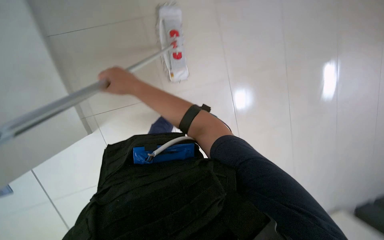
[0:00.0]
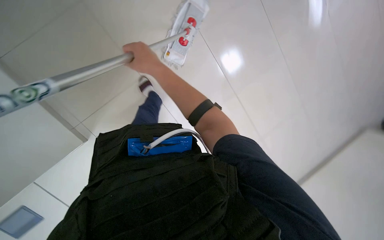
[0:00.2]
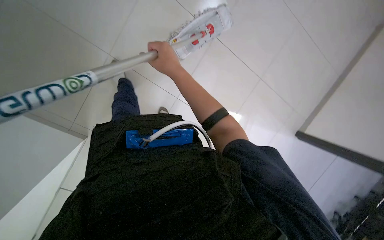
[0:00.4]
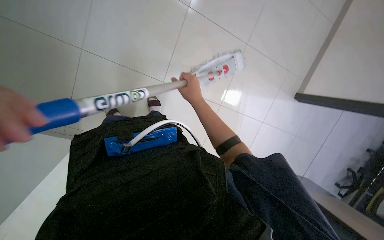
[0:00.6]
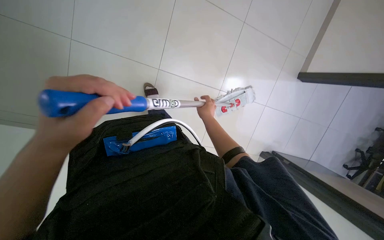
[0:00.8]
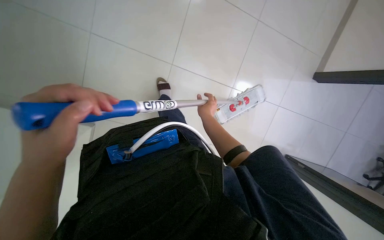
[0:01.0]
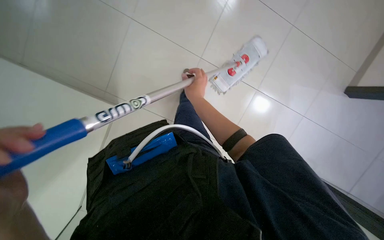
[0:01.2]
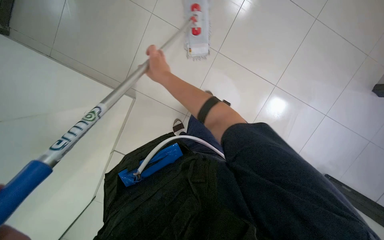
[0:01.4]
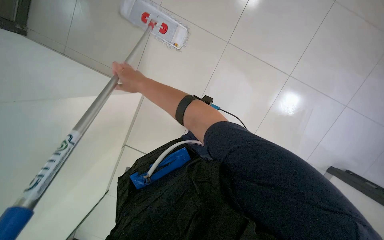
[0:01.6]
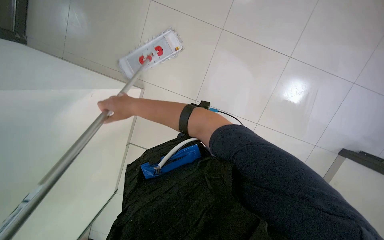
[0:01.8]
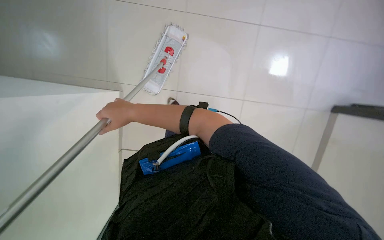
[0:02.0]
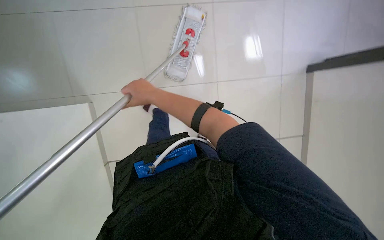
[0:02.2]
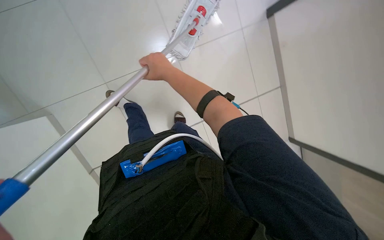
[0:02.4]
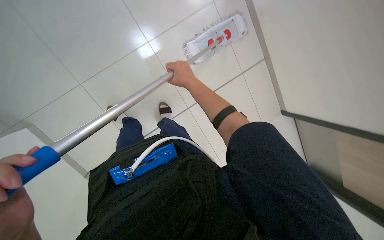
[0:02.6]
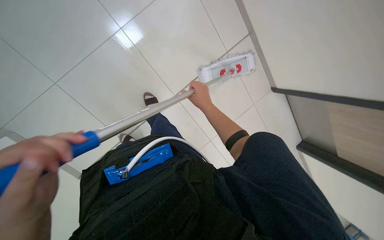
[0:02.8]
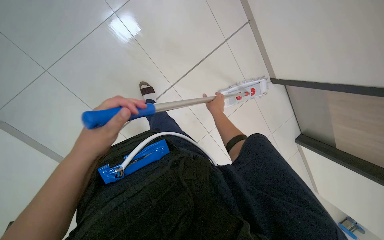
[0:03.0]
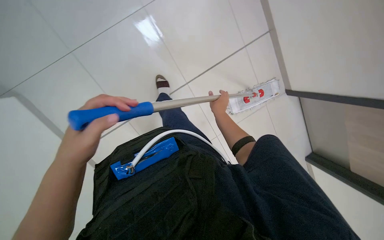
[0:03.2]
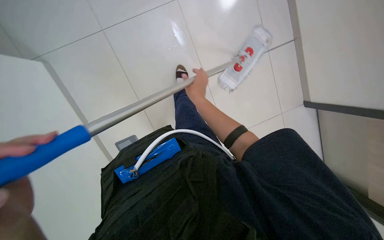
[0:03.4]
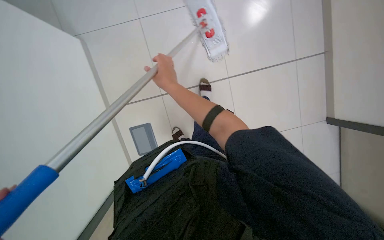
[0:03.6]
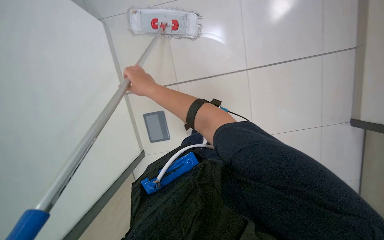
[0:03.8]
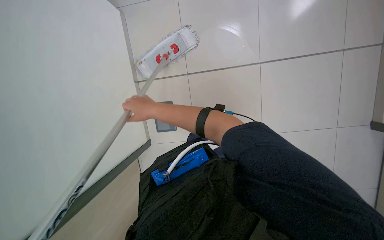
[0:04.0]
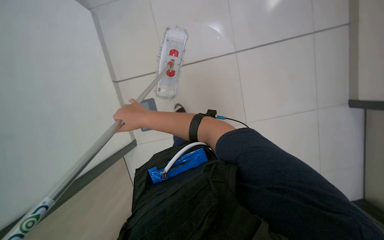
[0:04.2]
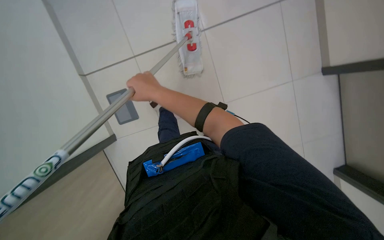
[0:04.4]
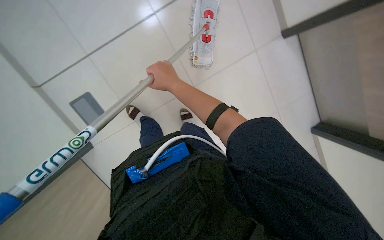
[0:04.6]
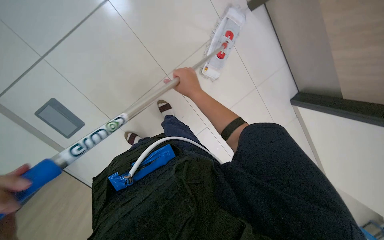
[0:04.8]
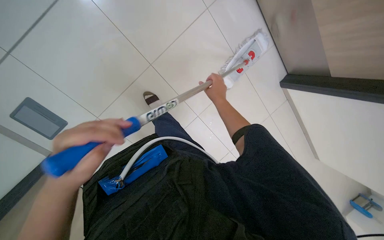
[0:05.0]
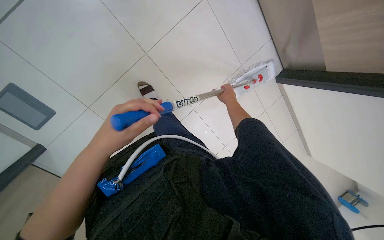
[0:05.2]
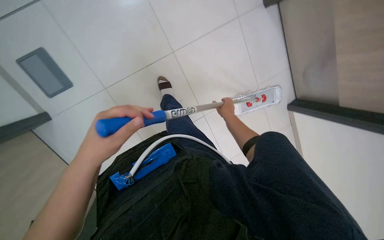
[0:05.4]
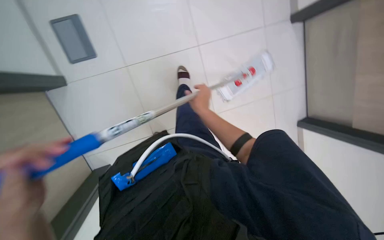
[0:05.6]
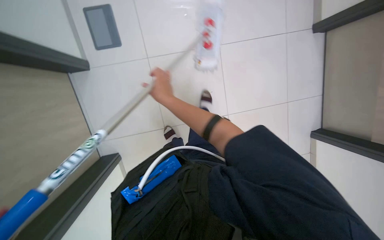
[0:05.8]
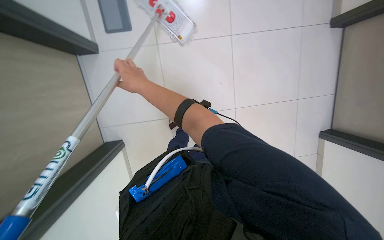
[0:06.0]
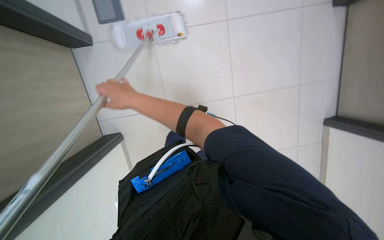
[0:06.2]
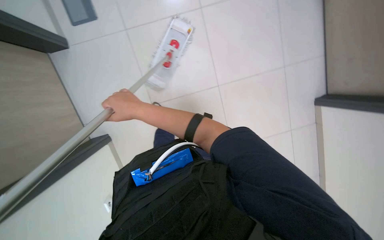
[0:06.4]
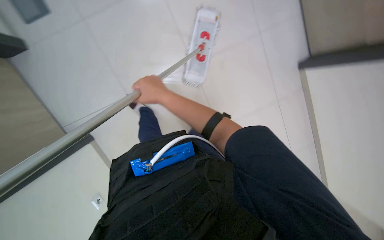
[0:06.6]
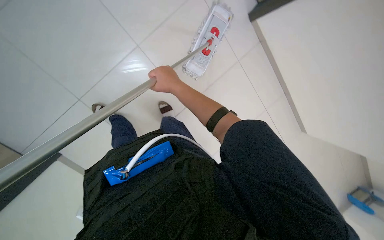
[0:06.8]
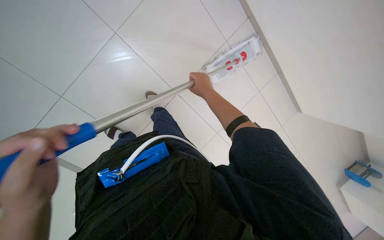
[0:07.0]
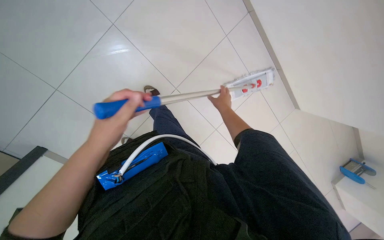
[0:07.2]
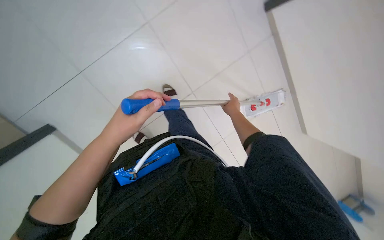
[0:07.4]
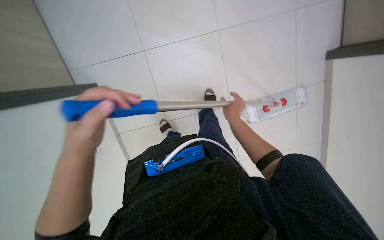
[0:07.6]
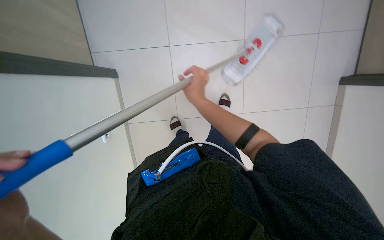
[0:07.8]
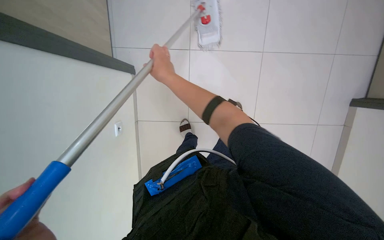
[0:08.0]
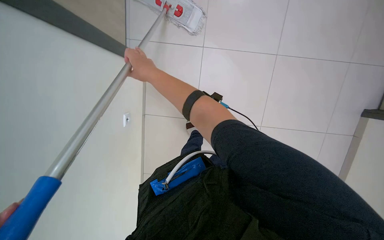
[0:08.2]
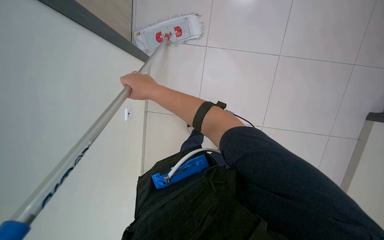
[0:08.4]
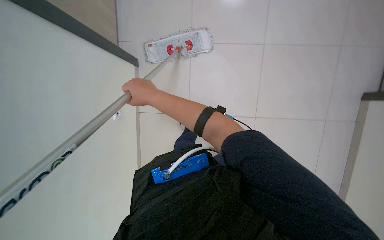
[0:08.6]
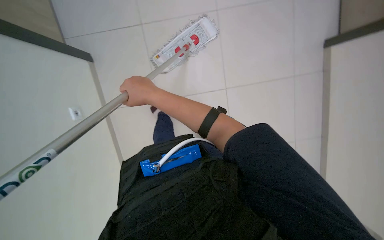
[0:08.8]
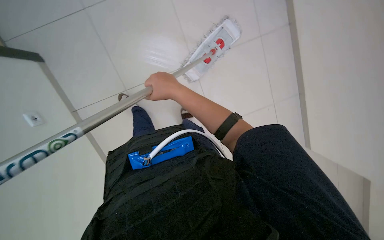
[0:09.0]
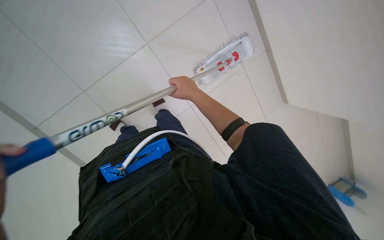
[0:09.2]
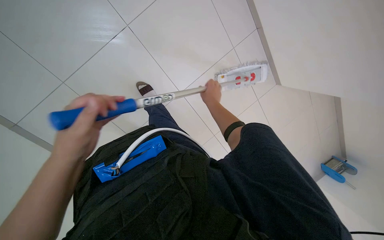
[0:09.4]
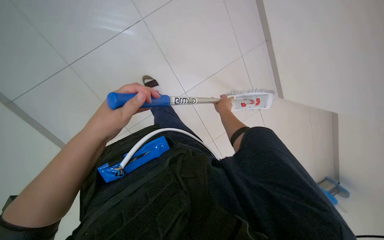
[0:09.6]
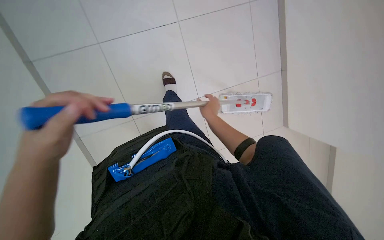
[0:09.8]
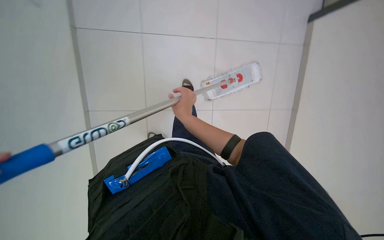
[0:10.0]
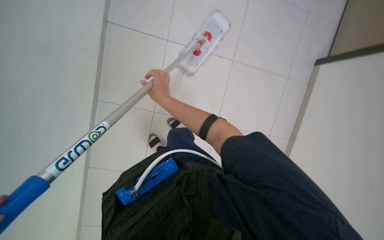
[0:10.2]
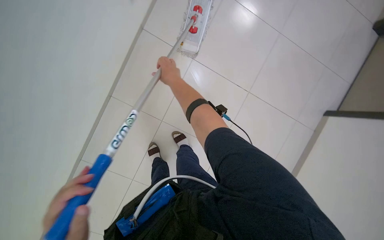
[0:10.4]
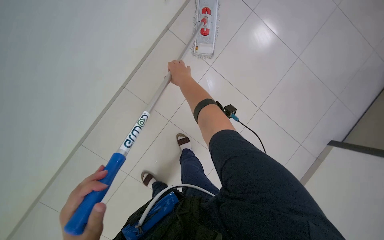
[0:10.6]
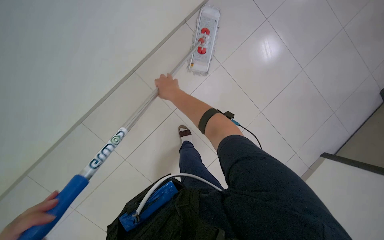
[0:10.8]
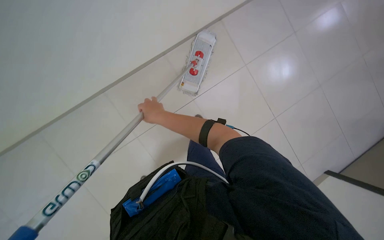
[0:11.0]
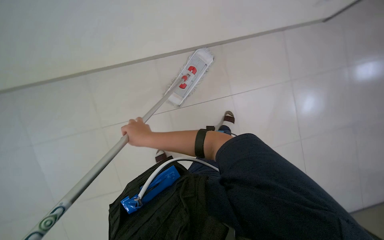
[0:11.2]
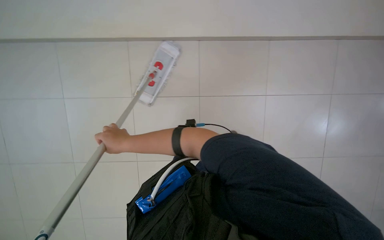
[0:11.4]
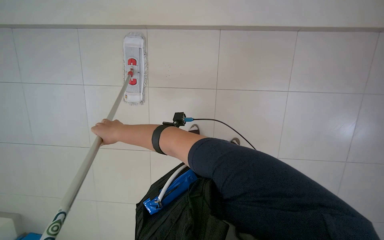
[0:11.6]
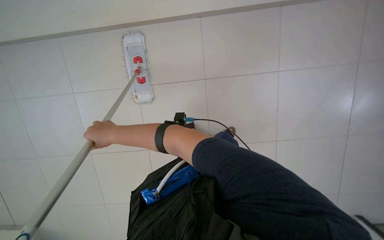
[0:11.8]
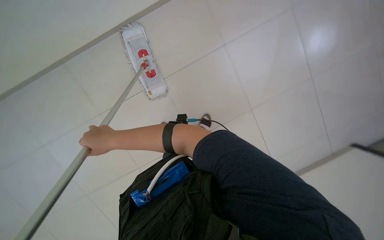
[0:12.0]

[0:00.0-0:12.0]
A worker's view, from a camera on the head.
Job: mopping floor.
The whole recording: Mopping tiled floor. The worker mops the tiled floor with a flat mop.
0:00.0 to 0:01.6: The view swings some 15 degrees to the left. The right hand reaches some 30 cm to the right, then returns.
0:01.6 to 0:03.0: The scene turns roughly 40 degrees counterclockwise in the picture.
0:09.0 to 0:10.4: The camera travels roughly 50 cm. The scene rotates clockwise by about 55 degrees.

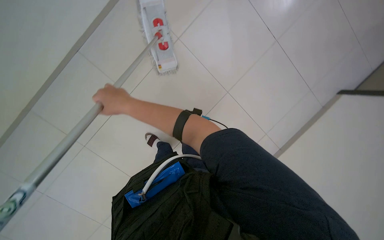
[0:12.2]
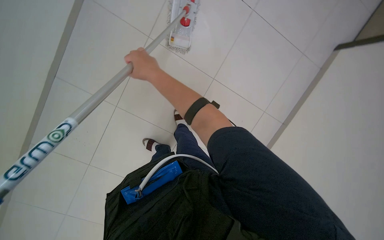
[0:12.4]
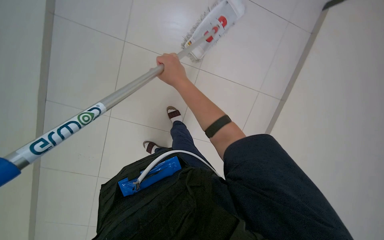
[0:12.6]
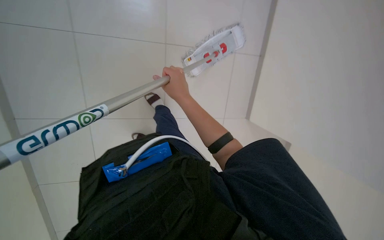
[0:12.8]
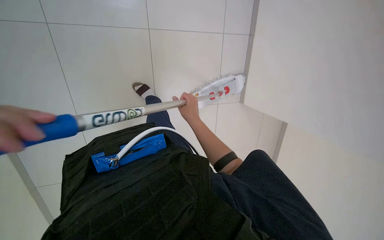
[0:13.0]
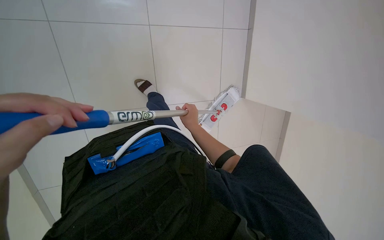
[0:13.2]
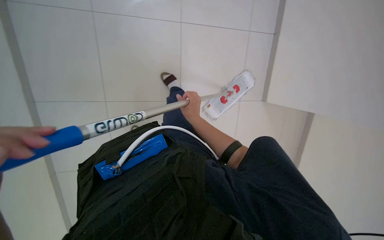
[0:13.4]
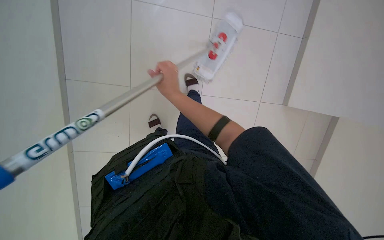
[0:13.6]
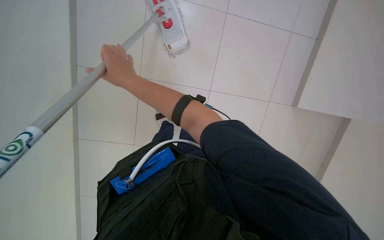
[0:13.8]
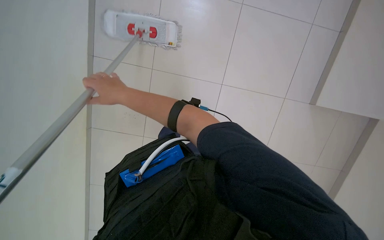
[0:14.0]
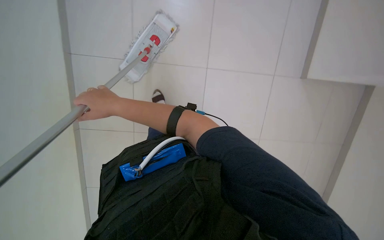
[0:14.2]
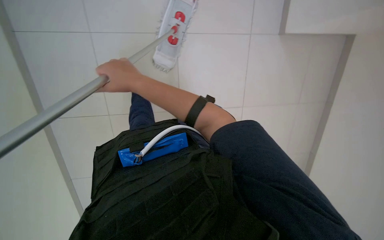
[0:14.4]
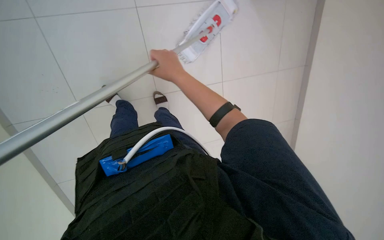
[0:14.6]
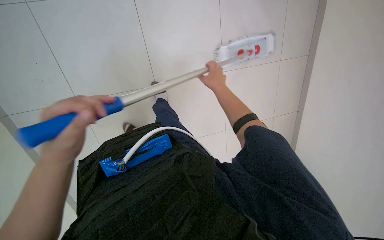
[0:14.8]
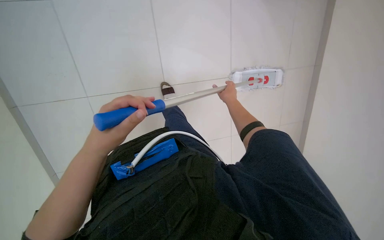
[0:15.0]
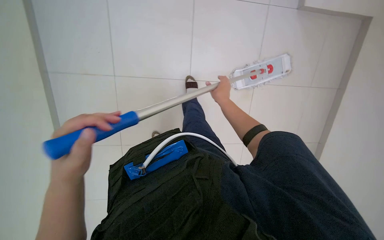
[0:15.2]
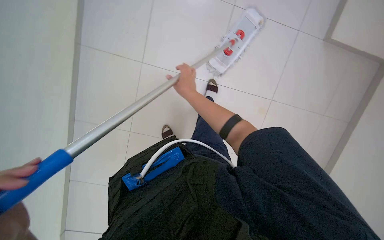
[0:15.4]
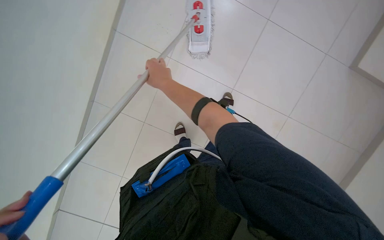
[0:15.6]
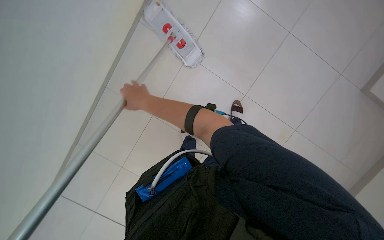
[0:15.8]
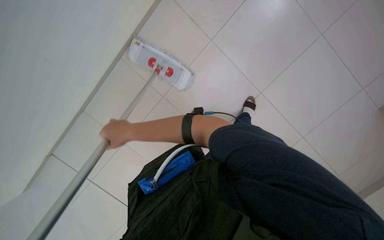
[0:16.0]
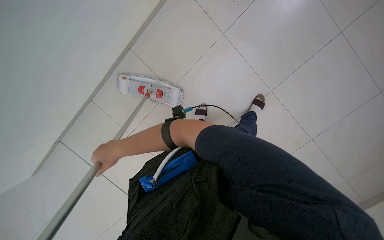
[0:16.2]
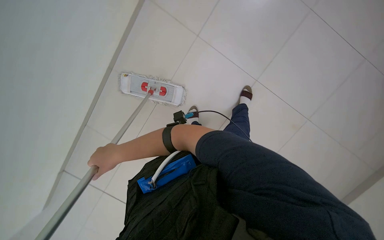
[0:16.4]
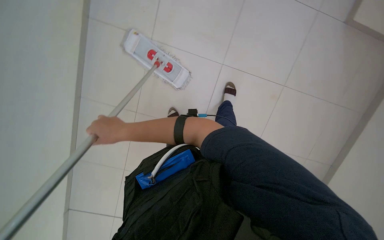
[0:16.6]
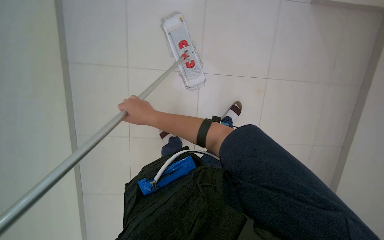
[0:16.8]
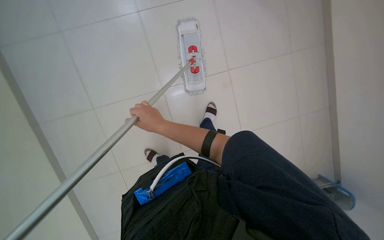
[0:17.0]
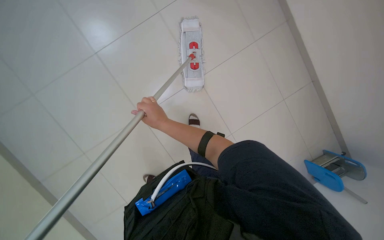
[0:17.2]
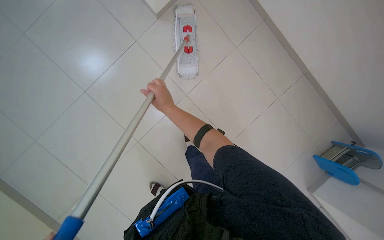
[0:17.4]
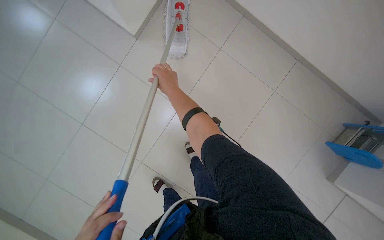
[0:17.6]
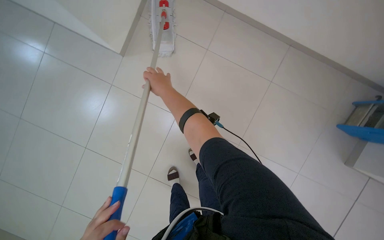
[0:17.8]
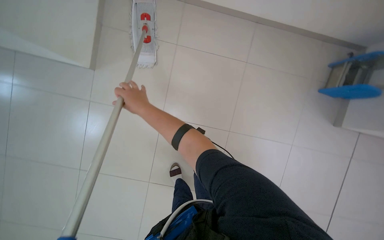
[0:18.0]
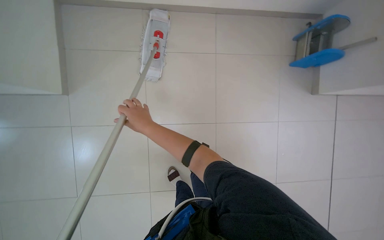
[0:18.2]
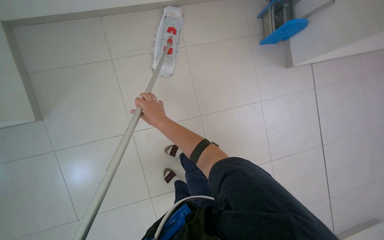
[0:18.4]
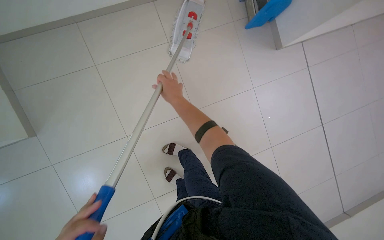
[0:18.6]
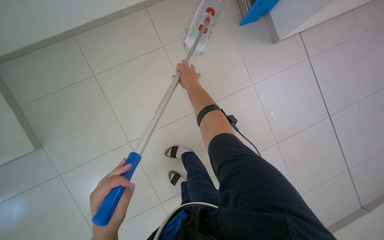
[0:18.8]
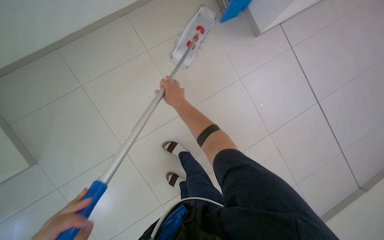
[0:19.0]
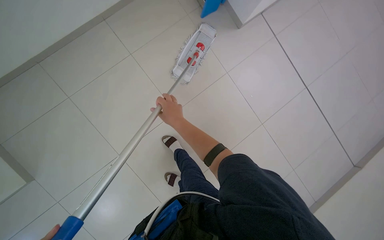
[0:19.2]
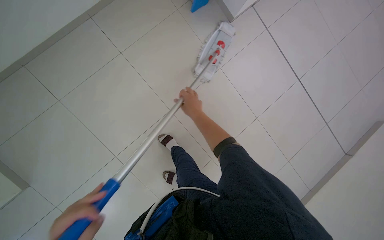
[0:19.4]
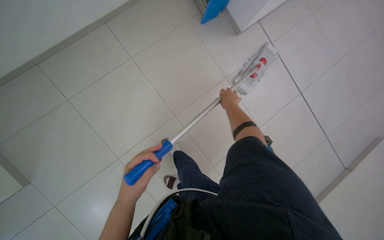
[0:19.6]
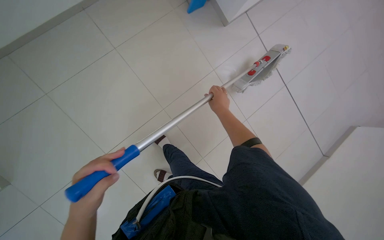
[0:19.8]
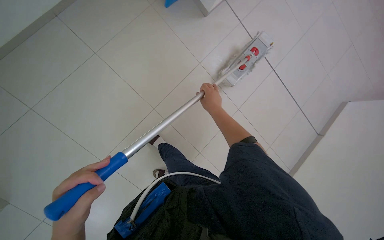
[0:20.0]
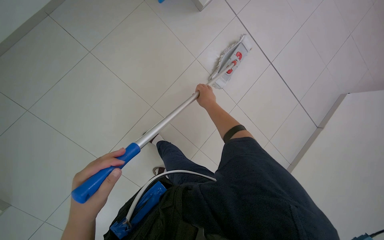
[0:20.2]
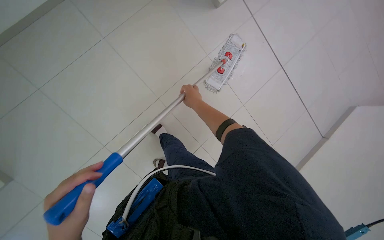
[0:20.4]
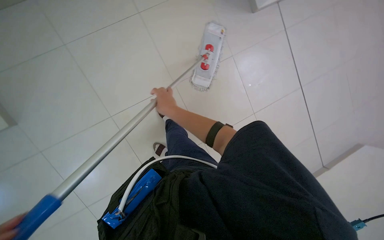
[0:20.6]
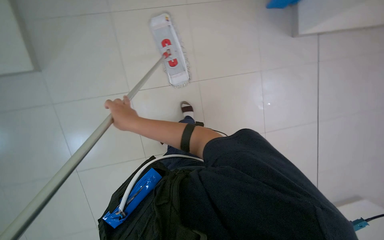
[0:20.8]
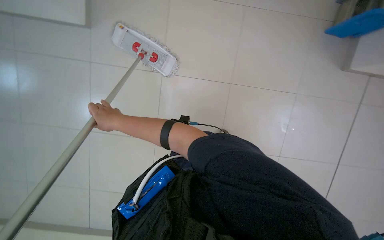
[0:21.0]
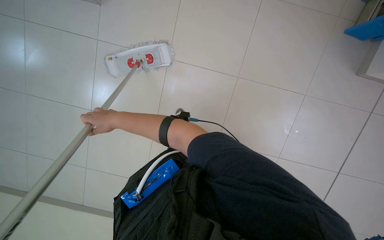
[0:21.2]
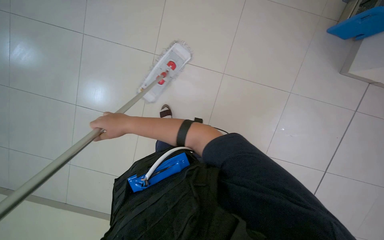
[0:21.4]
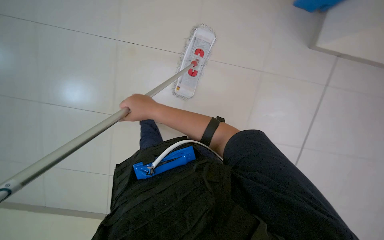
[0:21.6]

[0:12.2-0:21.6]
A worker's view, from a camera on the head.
Job: mopping floor.
The whole recording: Mopping tiled floor. The worker mops the tiled floor with a flat mop.
0:12.2 to 0:13.8: The right hand moves approximately 15 cm farther from the camera and comes back.
0:17.0 to 0:18.4: Everything in view rotates roughly 65 degrees counterclockwise.
